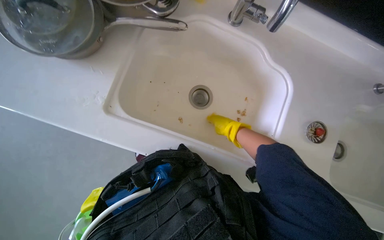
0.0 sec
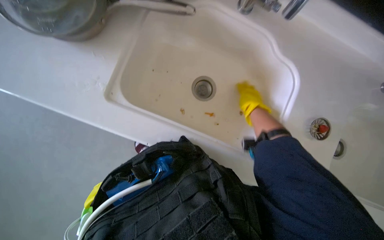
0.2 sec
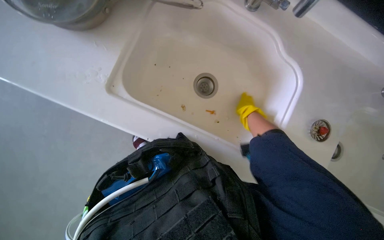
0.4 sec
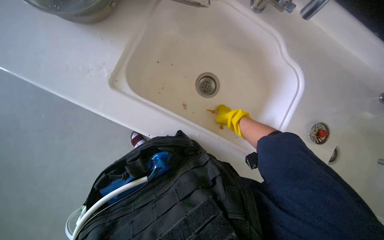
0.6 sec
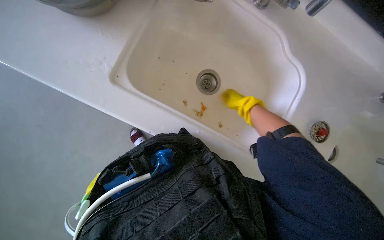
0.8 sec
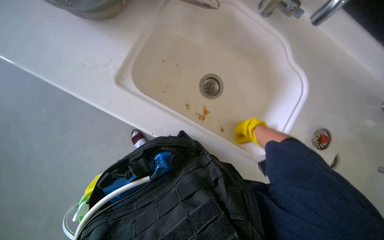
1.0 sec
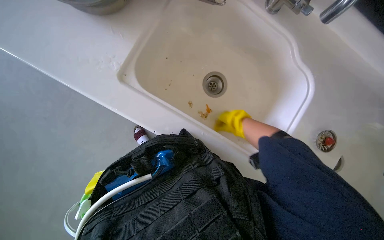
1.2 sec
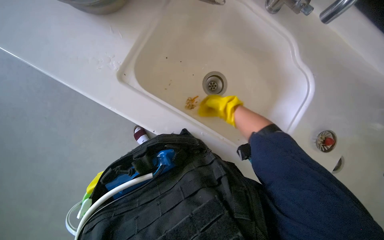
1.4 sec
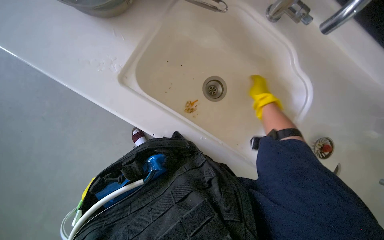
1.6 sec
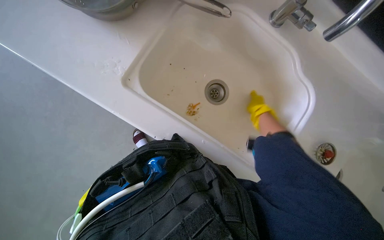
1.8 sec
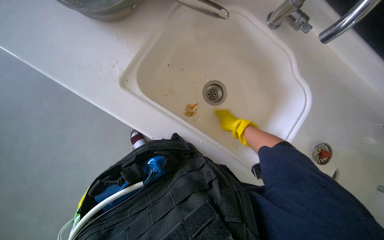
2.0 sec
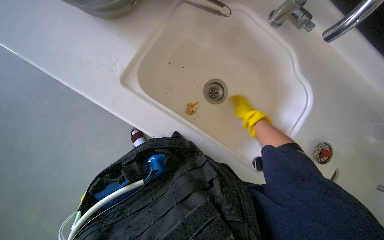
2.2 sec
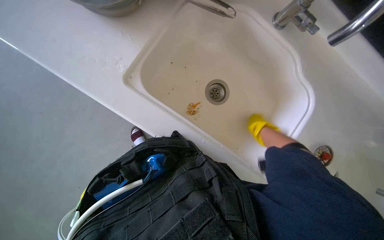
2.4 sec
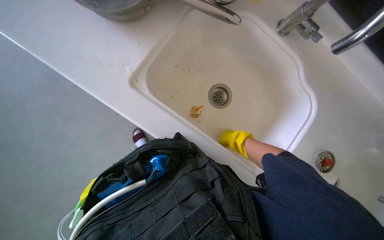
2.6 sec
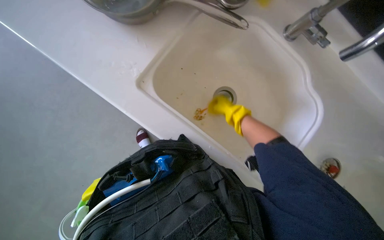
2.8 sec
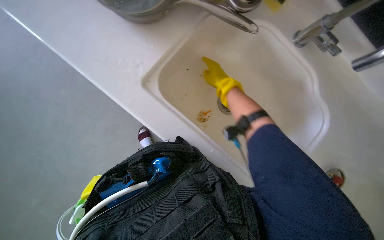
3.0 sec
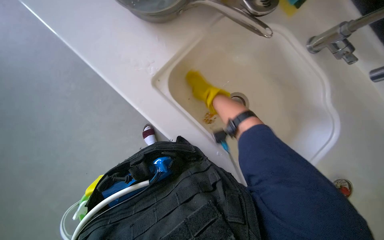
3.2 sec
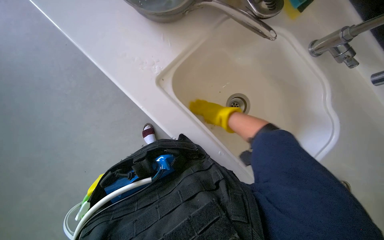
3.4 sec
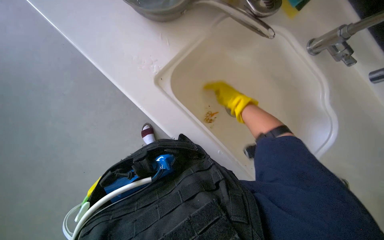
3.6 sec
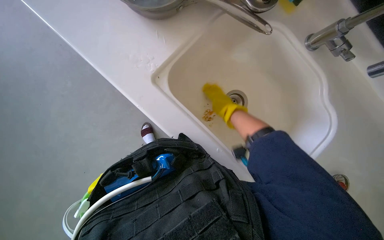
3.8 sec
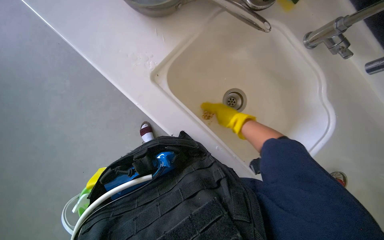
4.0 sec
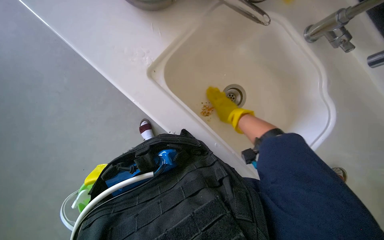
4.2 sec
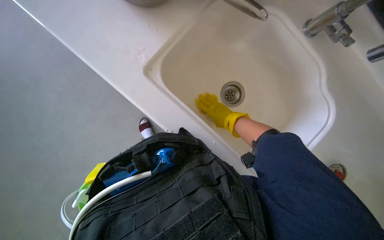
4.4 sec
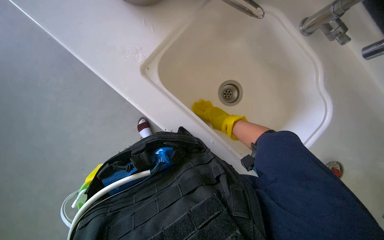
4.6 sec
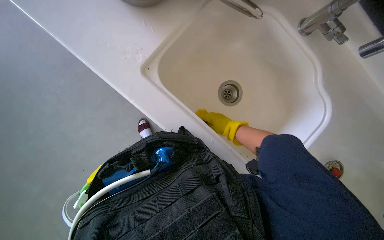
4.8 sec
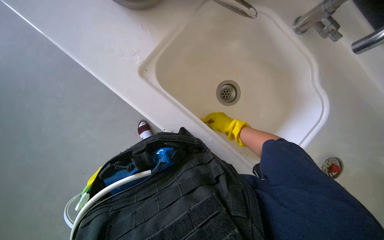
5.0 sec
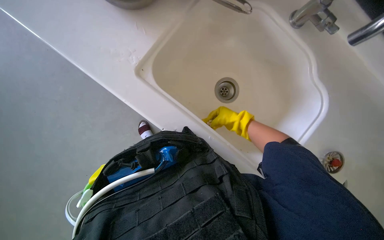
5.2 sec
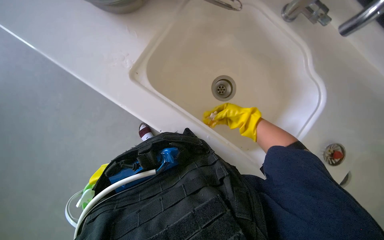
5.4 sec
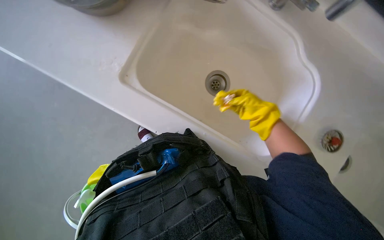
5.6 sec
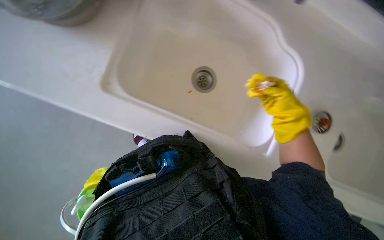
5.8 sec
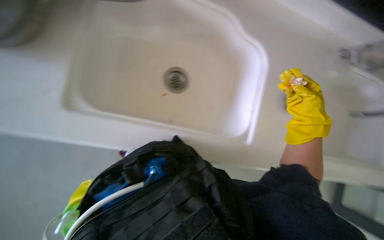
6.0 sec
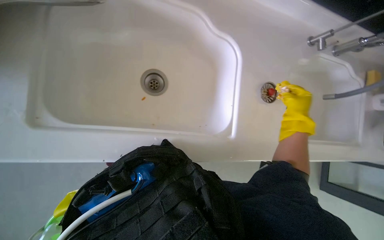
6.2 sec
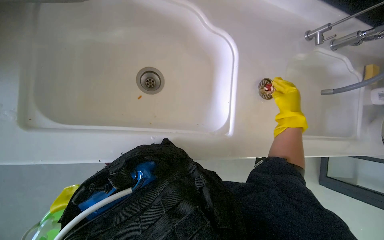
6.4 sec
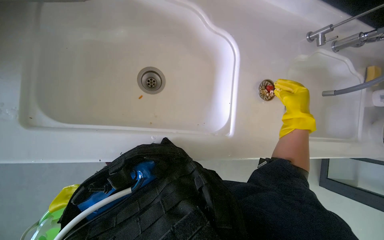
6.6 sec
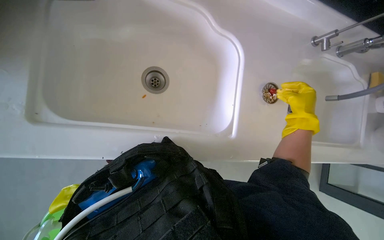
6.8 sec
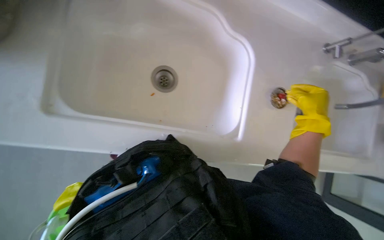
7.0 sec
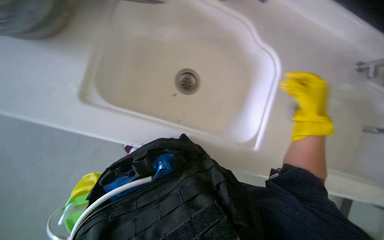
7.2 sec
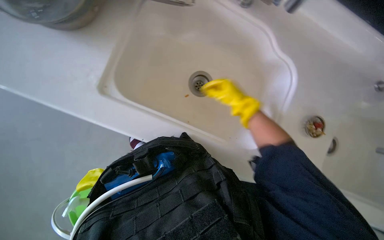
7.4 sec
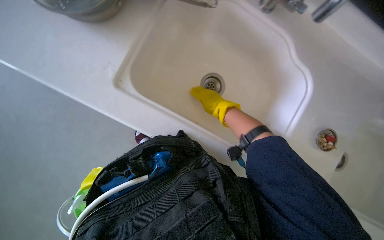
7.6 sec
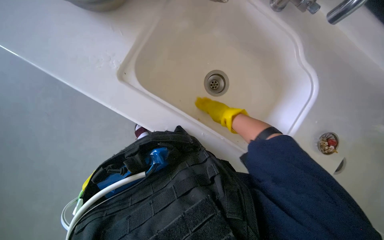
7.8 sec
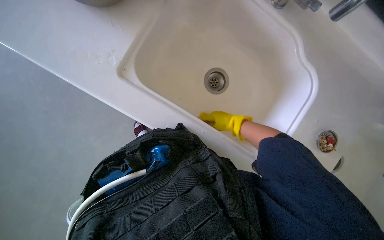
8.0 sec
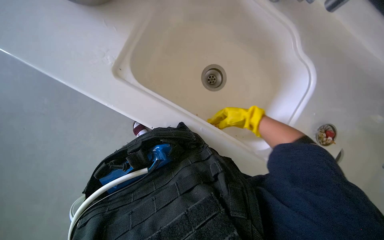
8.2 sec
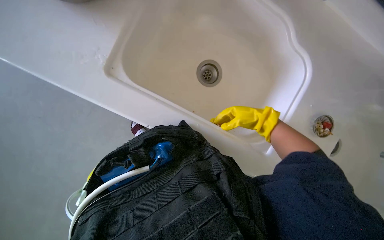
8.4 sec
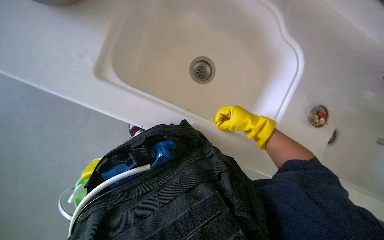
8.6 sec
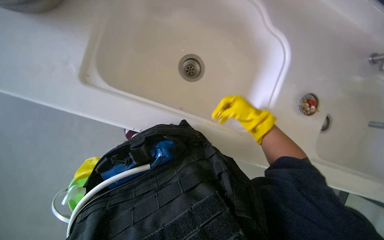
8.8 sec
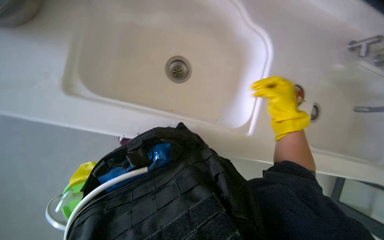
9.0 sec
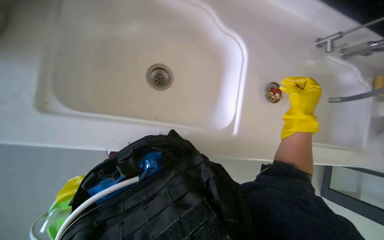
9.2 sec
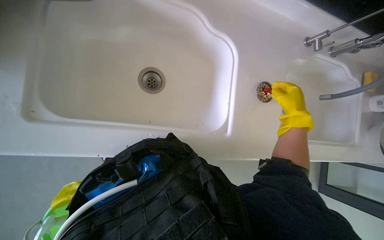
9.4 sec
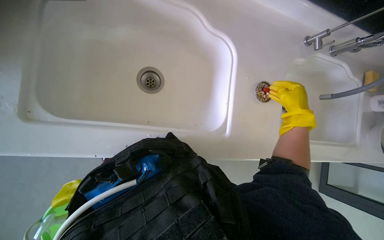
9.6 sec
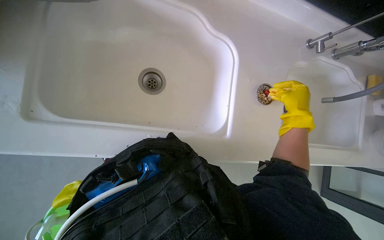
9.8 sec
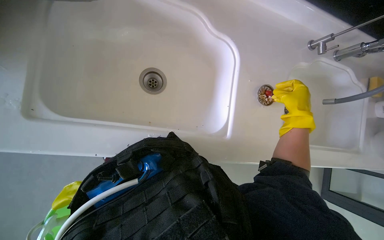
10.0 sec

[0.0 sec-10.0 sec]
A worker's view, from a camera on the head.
Job: cleaning kitchen.
The whole recording: Removing food scraps from sink. The worker removes the sink strainer and picks up food scraps from the sink basin.
1.4 sec to 2.8 sec: The right hand goes left and right, some 20 cm each way, reversing 3 times.
4.2 sec to 5.8 sec: The right hand heads to the right, covering roughly 20 cm, and moves approximately 10 cm farther from the camera and comes back.
5.8 sec to 7.2 sec: The right hand is displaced to the right by roughly 10 cm.
7.2 sec to 8.6 sec: The right hand shifts about 15 cm to the left and farther from the camera.
8.6 sec to 10.0 sec: The head turns to the right by roughly 20 degrees. The right hand is displaced to the right by some 25 cm.

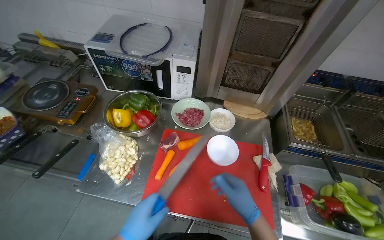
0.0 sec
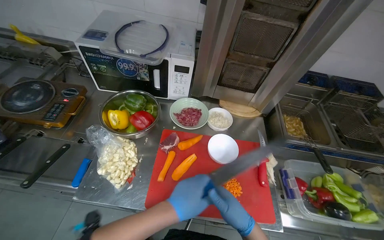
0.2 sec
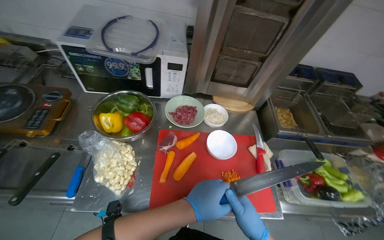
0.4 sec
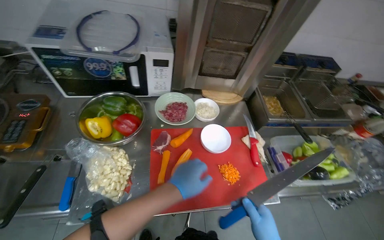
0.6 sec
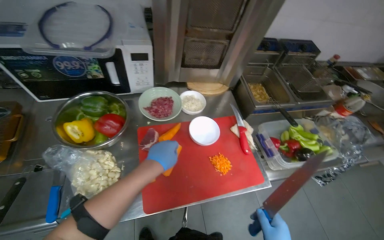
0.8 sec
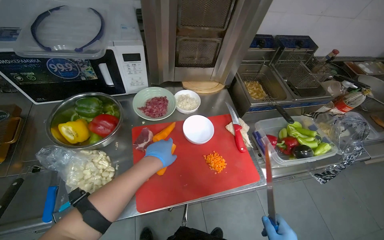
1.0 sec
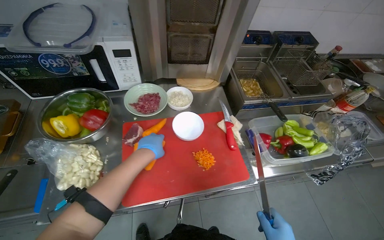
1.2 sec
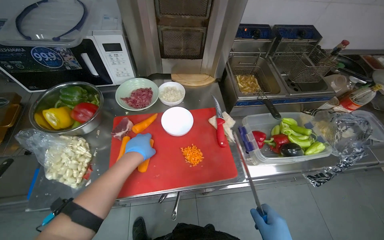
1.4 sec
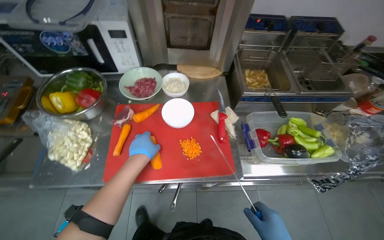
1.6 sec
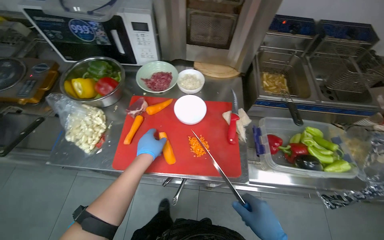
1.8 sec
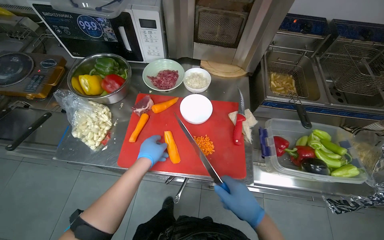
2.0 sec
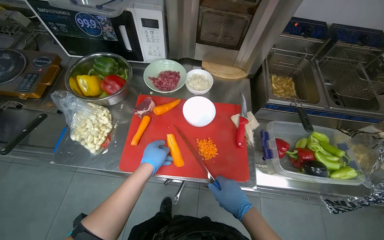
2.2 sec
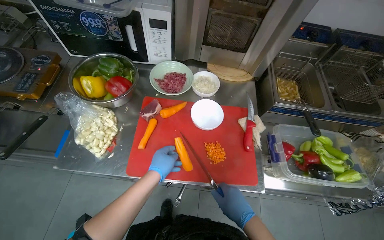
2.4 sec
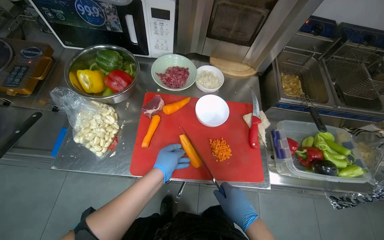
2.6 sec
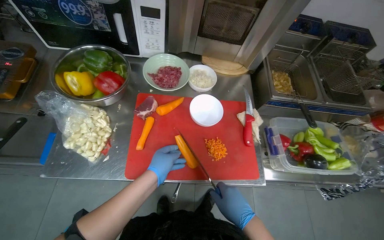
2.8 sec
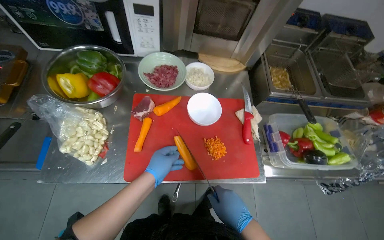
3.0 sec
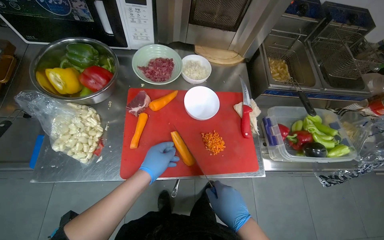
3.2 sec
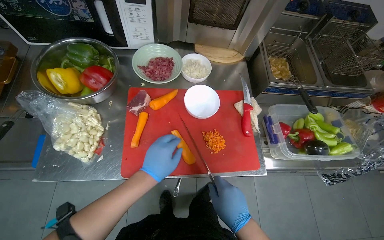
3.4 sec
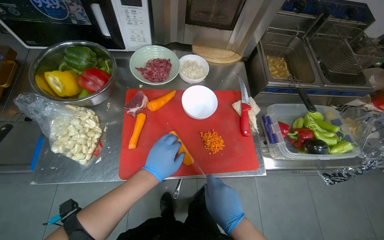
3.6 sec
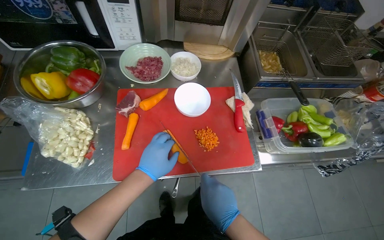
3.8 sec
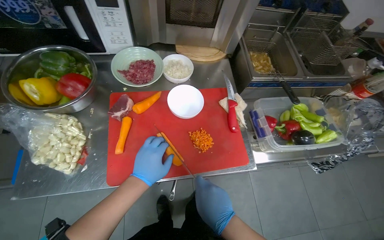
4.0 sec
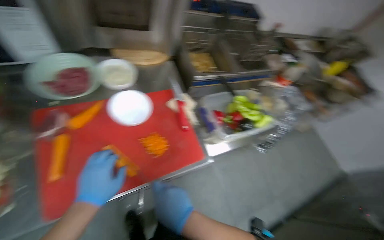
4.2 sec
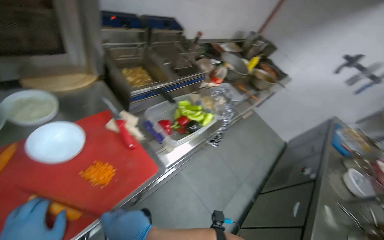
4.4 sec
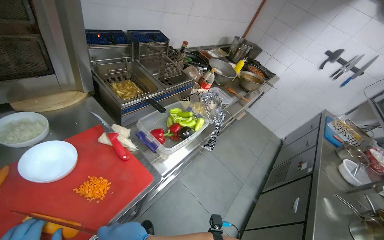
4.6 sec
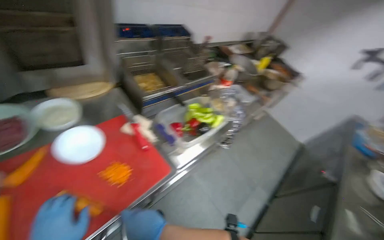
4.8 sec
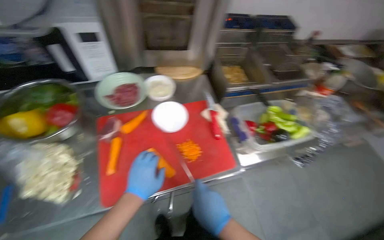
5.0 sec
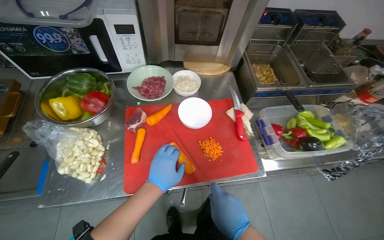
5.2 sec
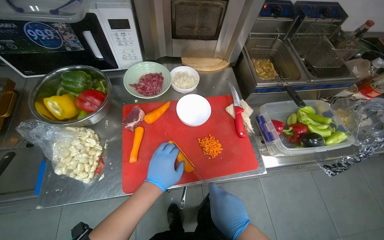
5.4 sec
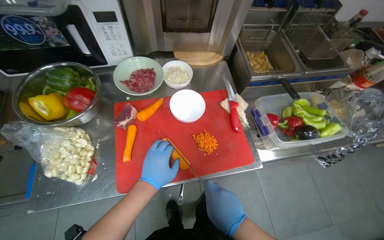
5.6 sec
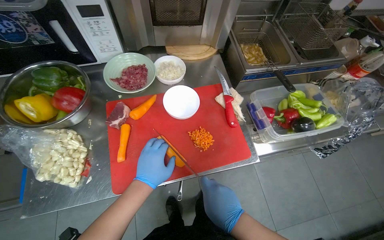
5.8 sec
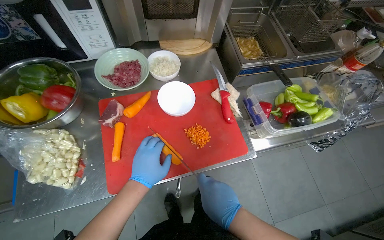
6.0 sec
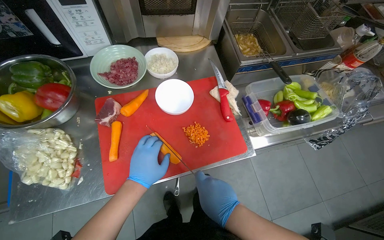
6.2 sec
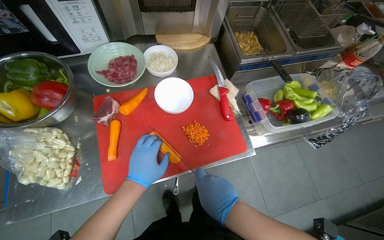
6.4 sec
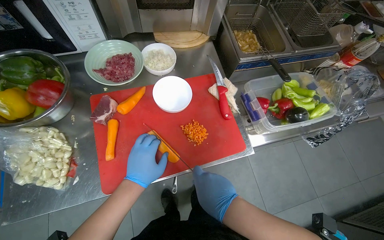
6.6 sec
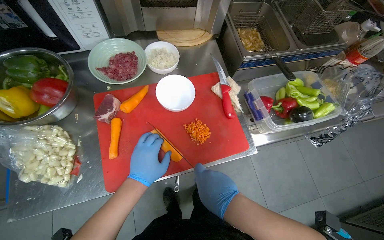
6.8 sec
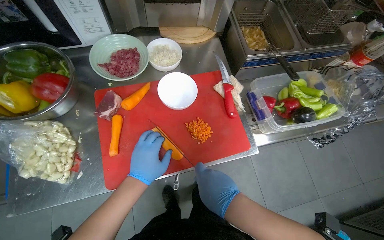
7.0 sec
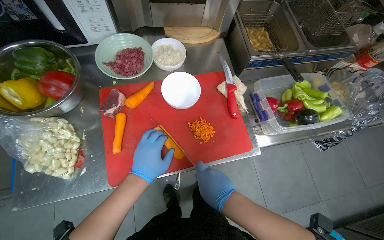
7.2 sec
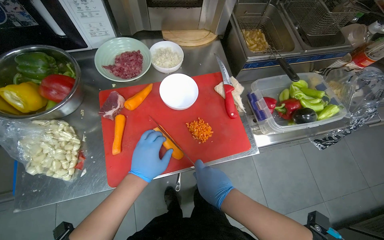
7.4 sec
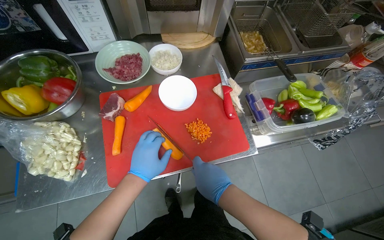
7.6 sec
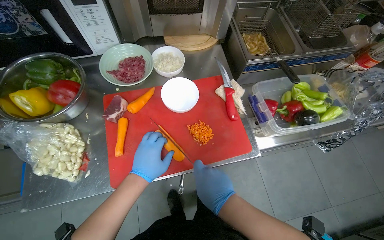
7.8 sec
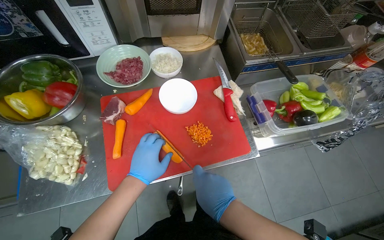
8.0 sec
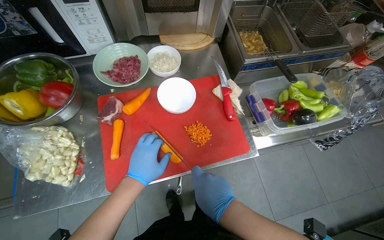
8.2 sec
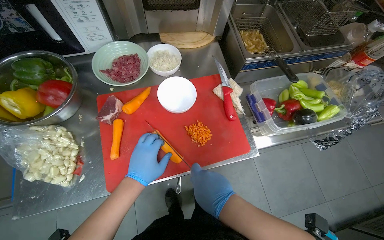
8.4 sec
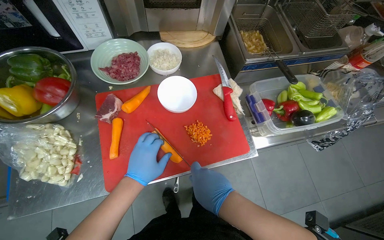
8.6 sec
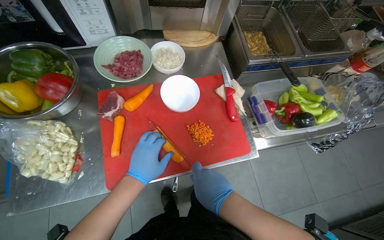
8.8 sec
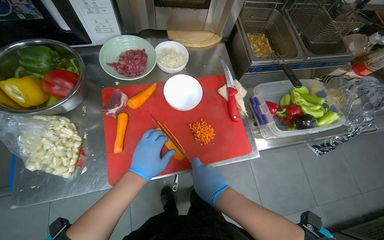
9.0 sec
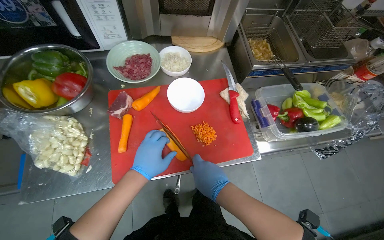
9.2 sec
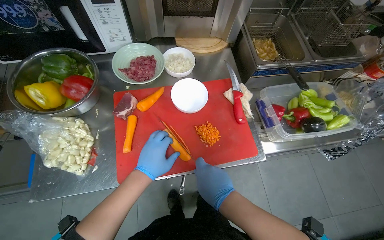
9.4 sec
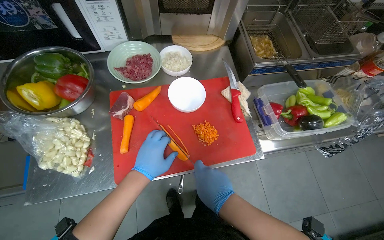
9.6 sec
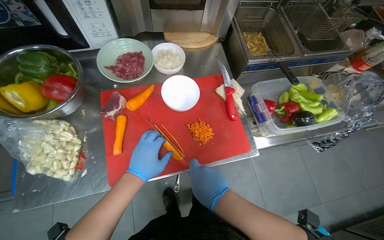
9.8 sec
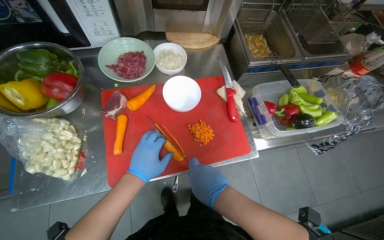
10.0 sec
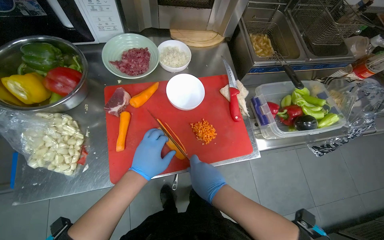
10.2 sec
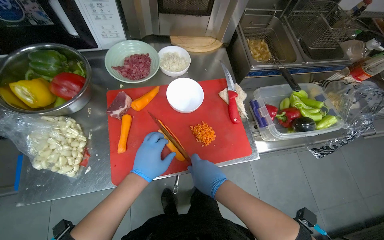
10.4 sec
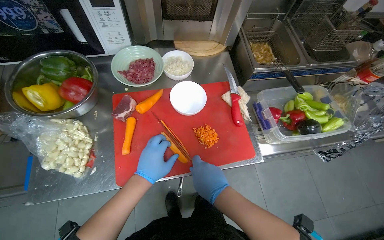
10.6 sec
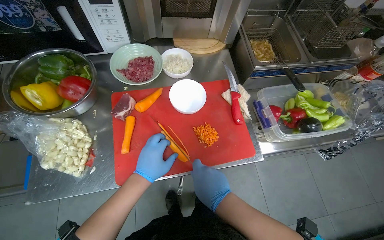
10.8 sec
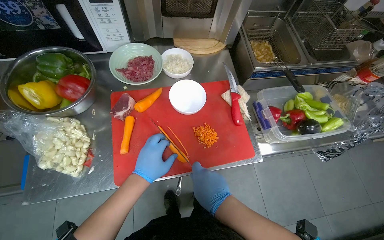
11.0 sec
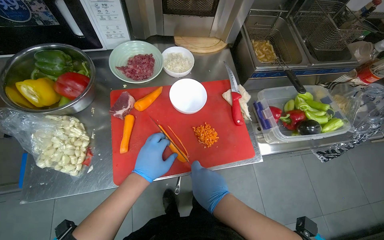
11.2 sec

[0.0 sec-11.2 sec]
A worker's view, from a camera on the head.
Job: preparing food.
The whole recording: Slicing carrots into strips. The worker slices carrots into thin strips on a red cutting board.
3.2 sec to 4.8 sec: The wearer looks about 40 degrees further to the right.
4.8 sec to 6.4 sec: The wearer's head swings roughly 30 degrees to the left.
6.4 sec to 11.2 sec: The hands work in one place, with small movements.
